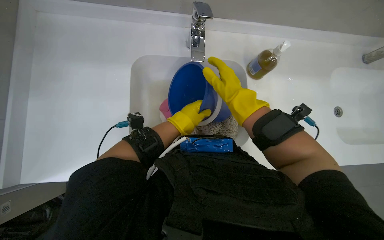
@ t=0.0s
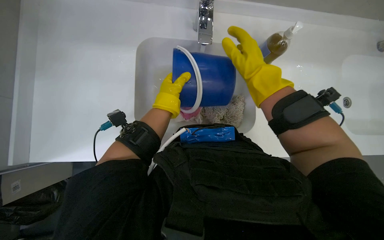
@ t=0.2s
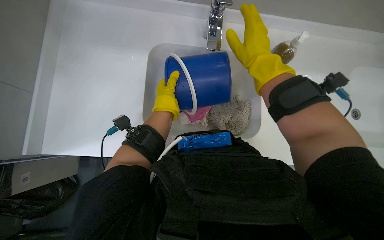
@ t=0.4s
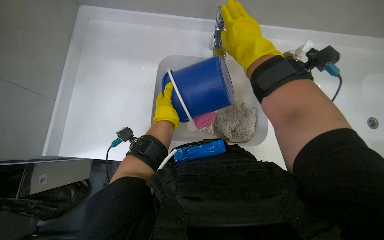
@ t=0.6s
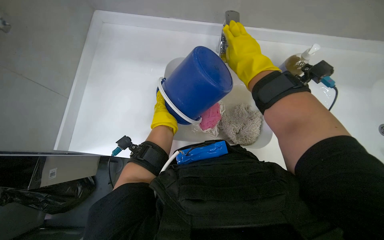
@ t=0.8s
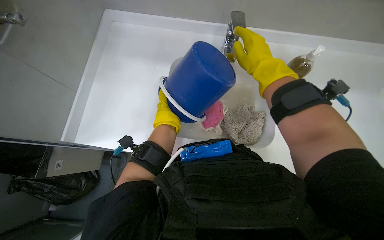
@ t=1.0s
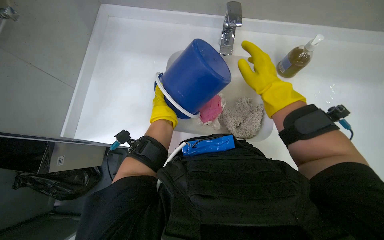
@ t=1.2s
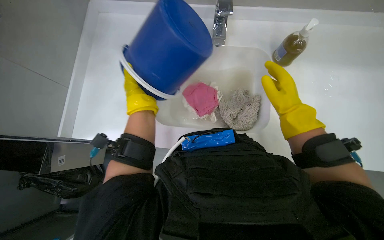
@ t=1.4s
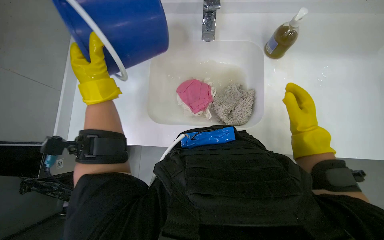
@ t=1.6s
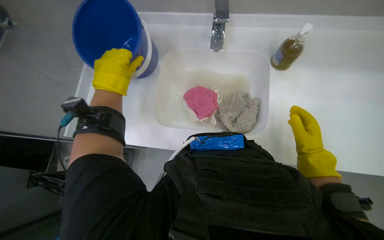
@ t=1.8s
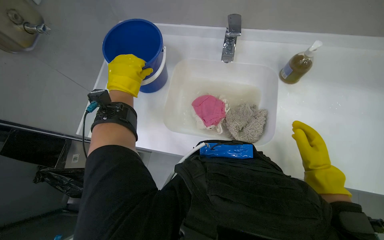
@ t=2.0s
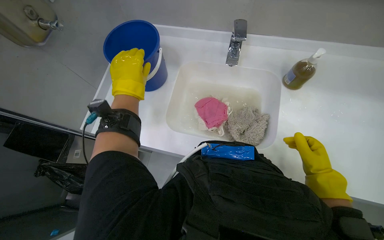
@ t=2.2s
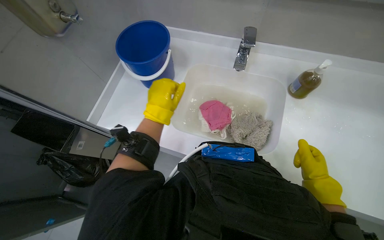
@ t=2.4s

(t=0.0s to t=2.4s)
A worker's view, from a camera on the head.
Job: preparing cleaning supplies.
The whole recording: Preparing cleaning supplies and bucket. The worker puts on gloves, places cloths in a bucket, and empties the water from the bucket into the sink.
t=1.2s - t=2.4s: The left hand shifts approximately 15 cm nearer to the camera, while the right hand heads down the picture and to the right, covering roughly 20 cm.

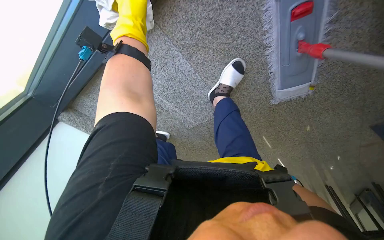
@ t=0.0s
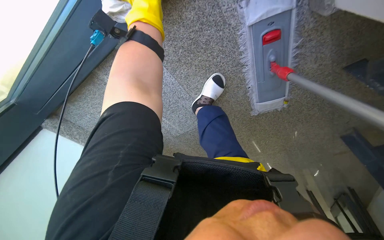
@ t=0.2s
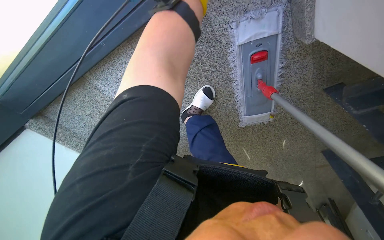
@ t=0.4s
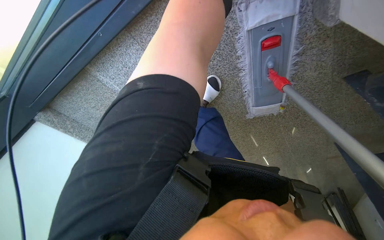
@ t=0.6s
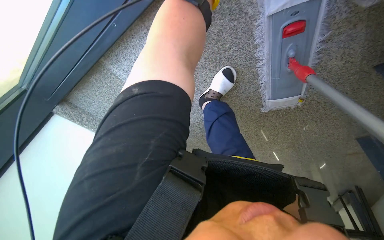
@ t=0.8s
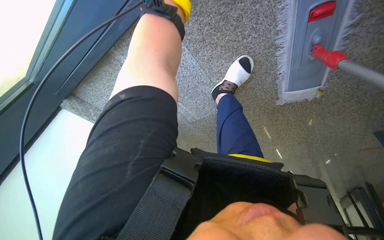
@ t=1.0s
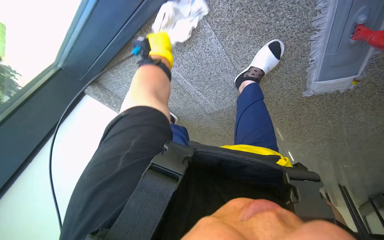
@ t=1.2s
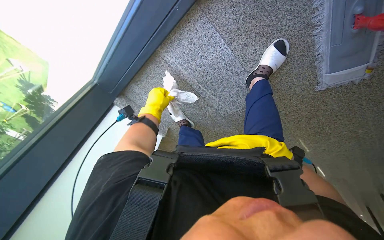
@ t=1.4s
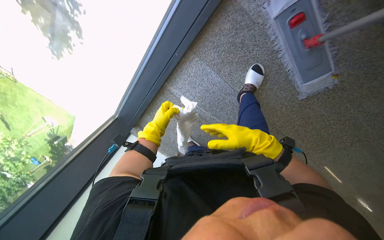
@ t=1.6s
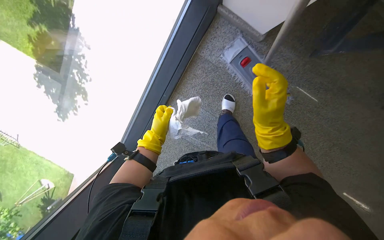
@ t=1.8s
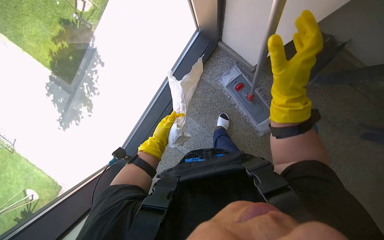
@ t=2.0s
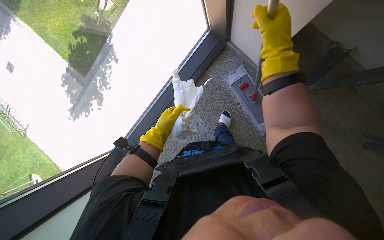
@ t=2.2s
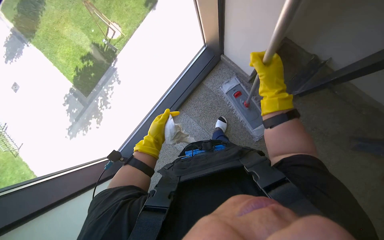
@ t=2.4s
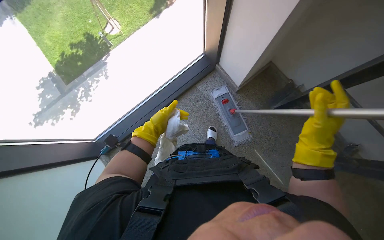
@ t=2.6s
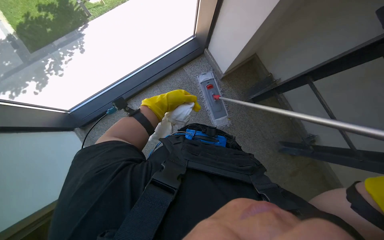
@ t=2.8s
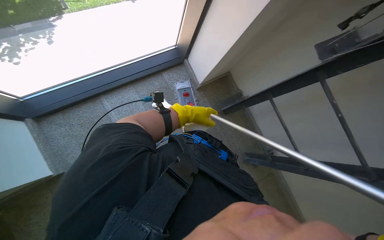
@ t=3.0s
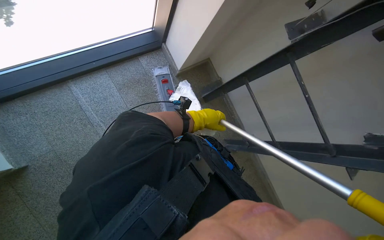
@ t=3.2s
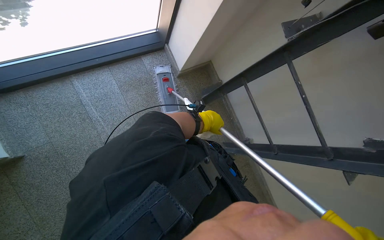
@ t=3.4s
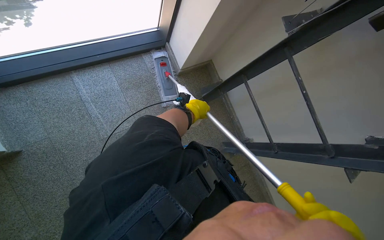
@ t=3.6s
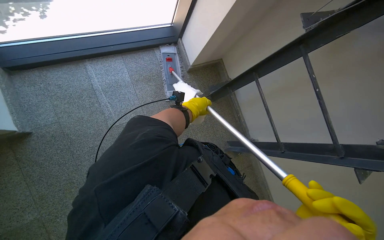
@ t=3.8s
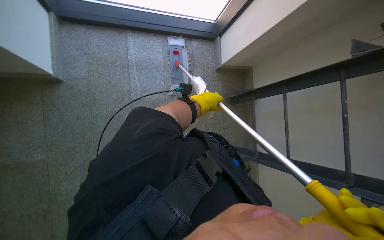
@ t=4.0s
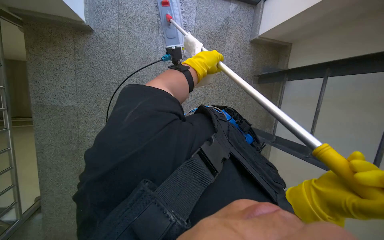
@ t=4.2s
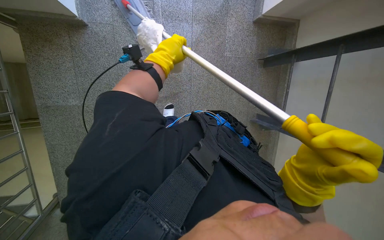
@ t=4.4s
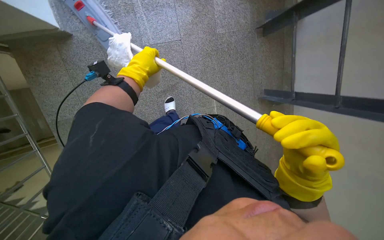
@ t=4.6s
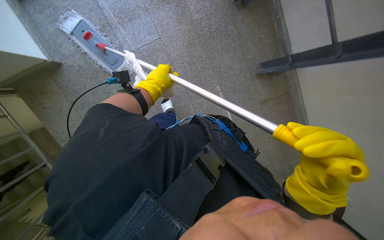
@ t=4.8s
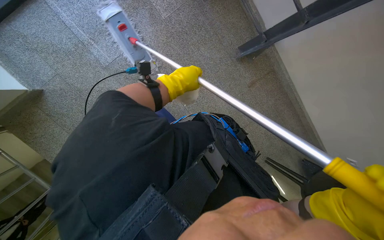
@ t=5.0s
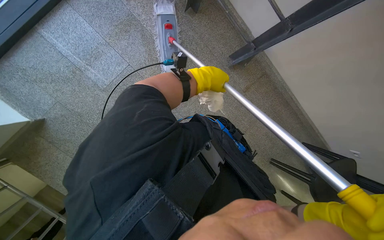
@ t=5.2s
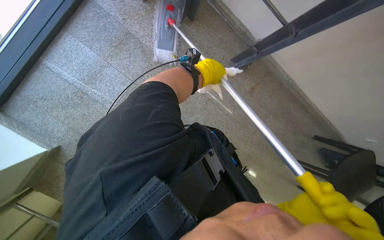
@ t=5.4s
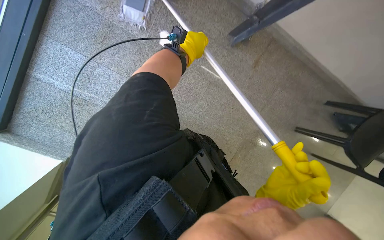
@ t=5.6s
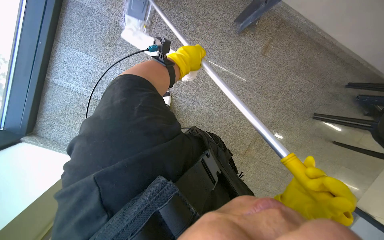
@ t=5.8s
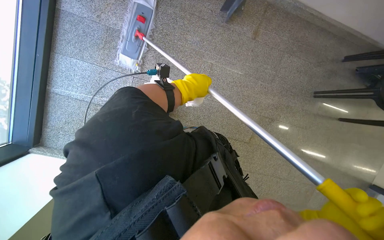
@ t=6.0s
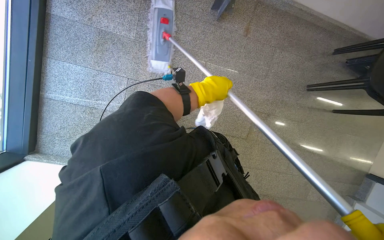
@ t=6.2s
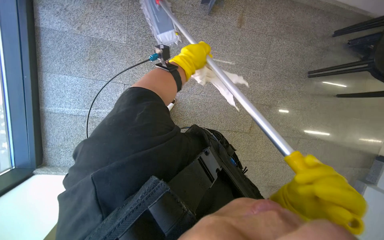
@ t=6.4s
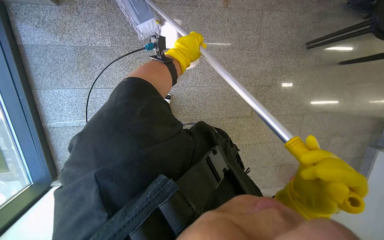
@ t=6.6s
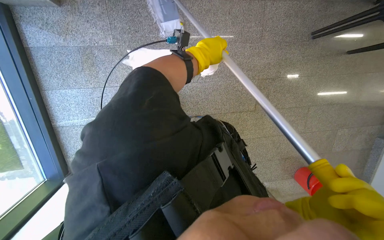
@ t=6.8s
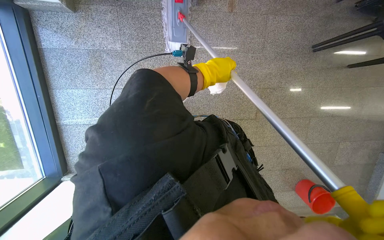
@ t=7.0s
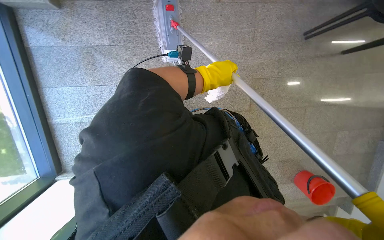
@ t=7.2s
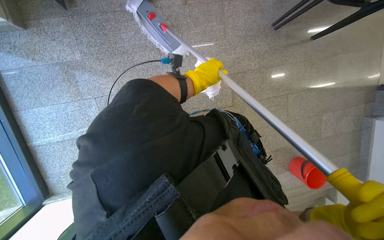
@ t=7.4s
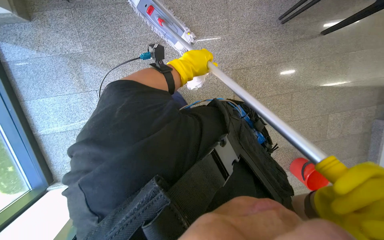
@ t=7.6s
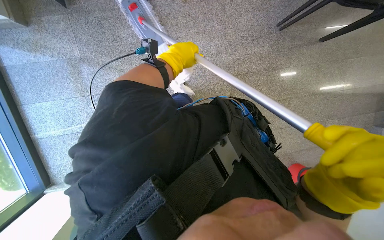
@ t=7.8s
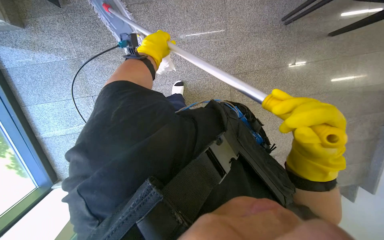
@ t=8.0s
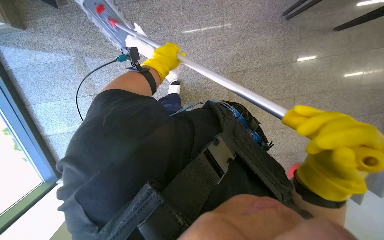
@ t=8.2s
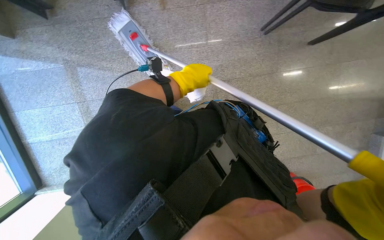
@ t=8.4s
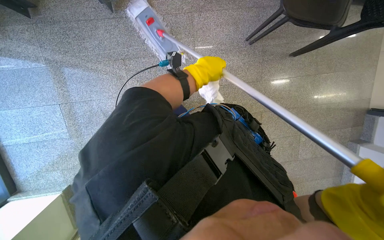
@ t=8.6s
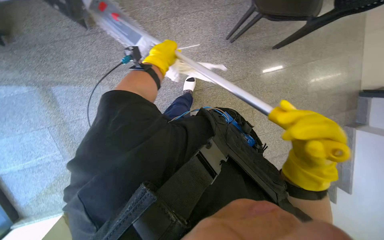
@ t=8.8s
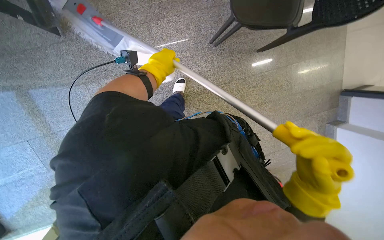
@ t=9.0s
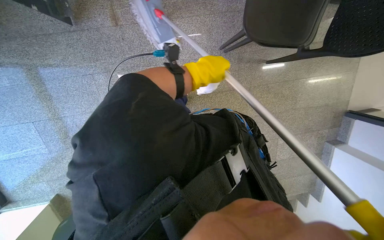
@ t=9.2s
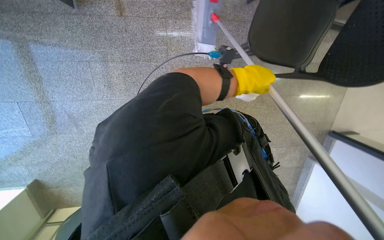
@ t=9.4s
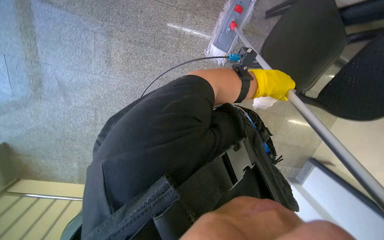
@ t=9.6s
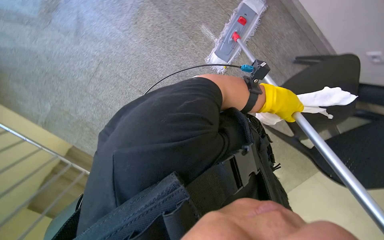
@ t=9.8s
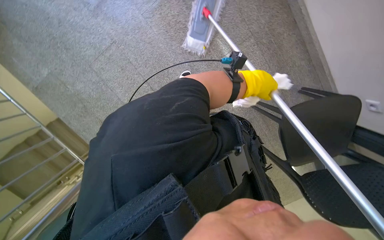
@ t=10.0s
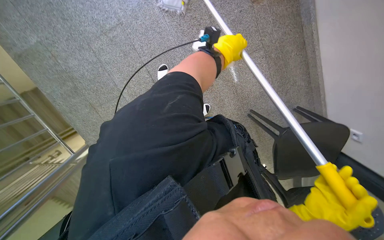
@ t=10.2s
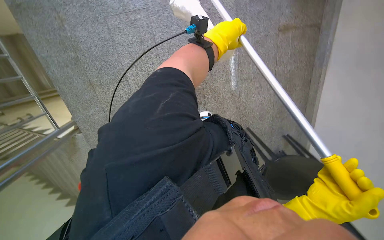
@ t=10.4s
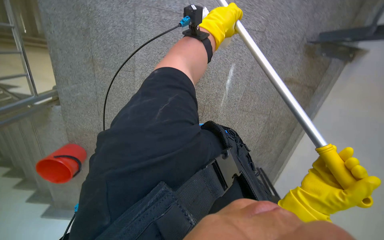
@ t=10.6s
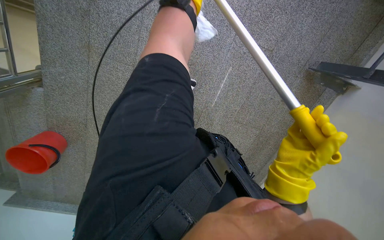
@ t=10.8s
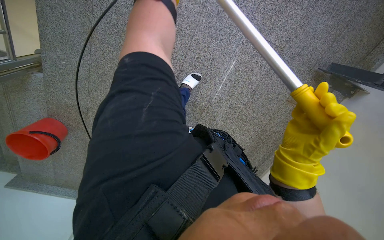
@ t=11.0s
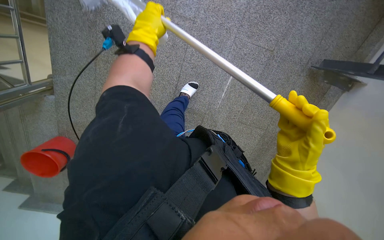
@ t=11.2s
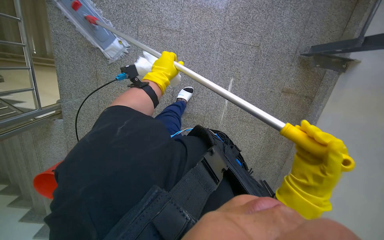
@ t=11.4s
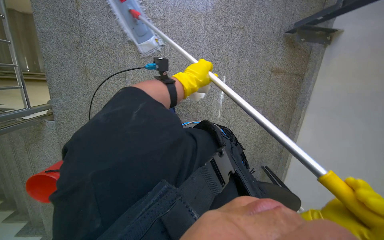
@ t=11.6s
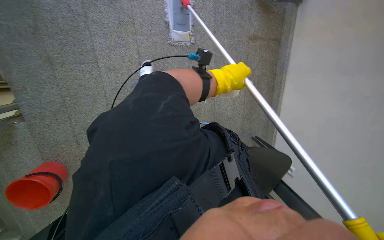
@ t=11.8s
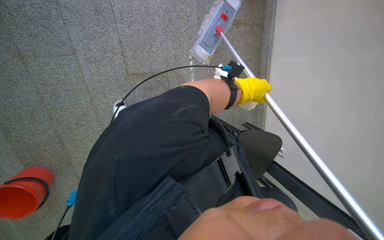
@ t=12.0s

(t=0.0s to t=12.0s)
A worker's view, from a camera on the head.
Job: mopping floor.
The whole recording: Mopping floor. The worker mops the floor with a mop.
t=0.0s - t=1.6s: The view tips upward by about 15 degrees.
t=1.6s - t=3.0s: The head travels about 80 cm. The view pans to the right by about 25 degrees. The view tips upward by approximately 40 degrees.
t=3.0s - t=4.4s: The scene turns some 30 degrees clockwise in the picture.
t=4.4s - t=6.0s: The scene rotates counterclockwise by some 40 degrees.
t=7.6s - t=9.0s: The head travels roughly 60 cm.
t=9.0s - t=10.4s: The scene rotates clockwise by about 50 degrees.
t=10.4s - t=12.0s: The wearer moves roughly 40 cm.

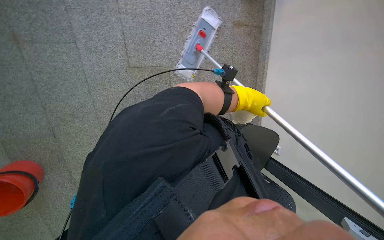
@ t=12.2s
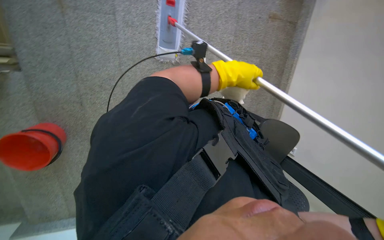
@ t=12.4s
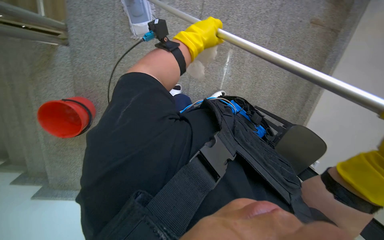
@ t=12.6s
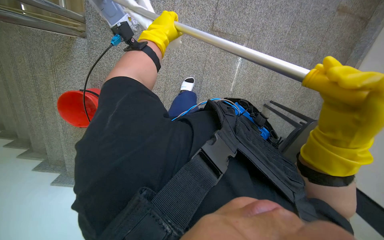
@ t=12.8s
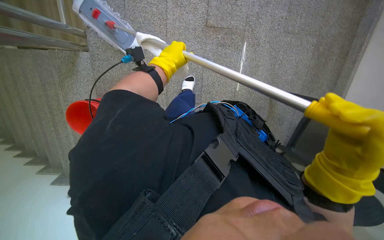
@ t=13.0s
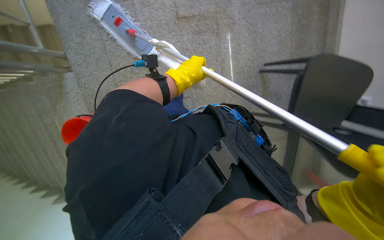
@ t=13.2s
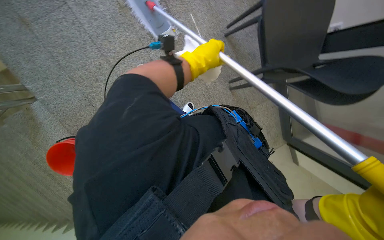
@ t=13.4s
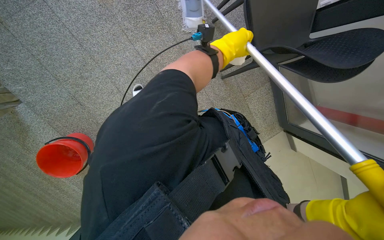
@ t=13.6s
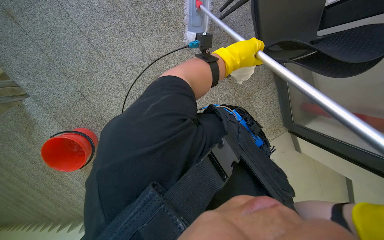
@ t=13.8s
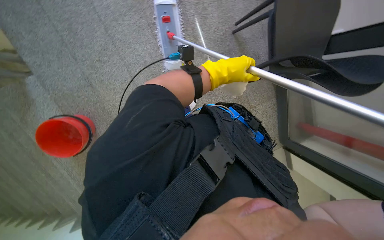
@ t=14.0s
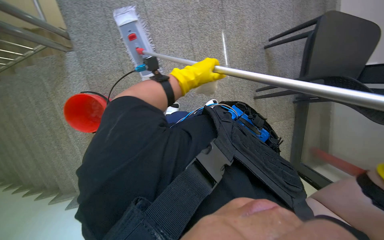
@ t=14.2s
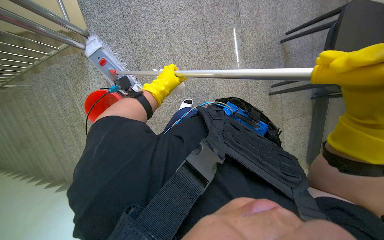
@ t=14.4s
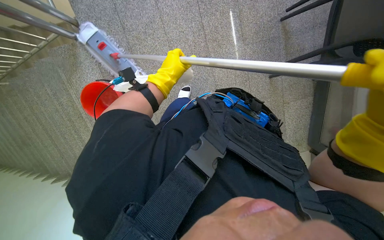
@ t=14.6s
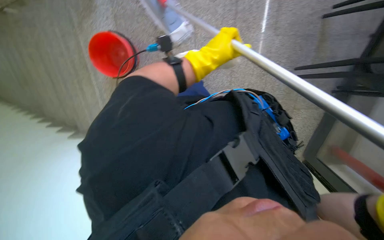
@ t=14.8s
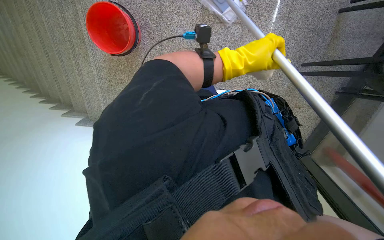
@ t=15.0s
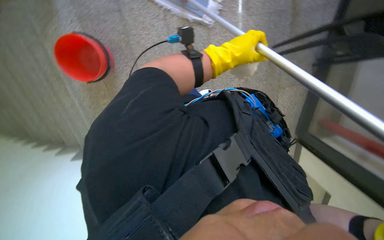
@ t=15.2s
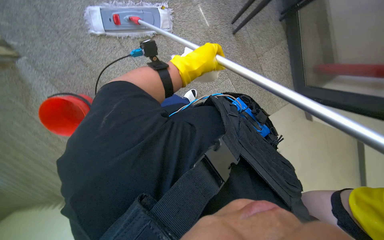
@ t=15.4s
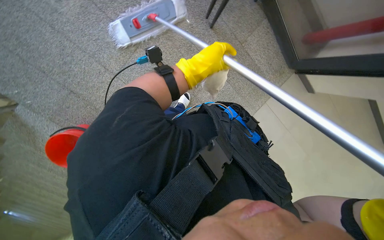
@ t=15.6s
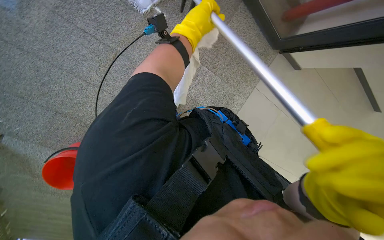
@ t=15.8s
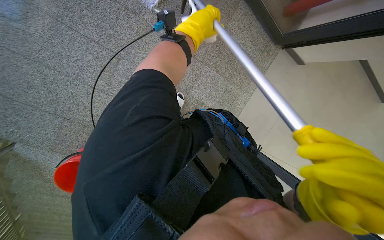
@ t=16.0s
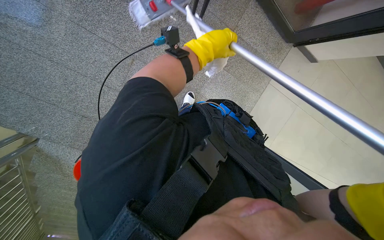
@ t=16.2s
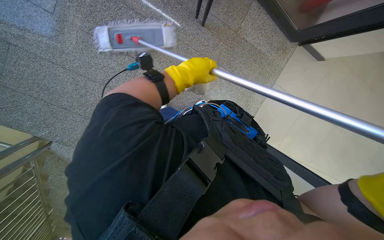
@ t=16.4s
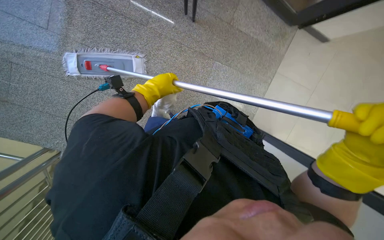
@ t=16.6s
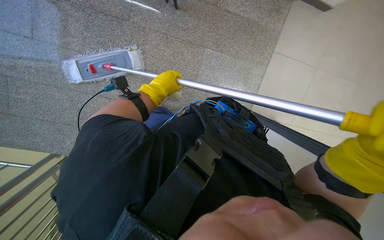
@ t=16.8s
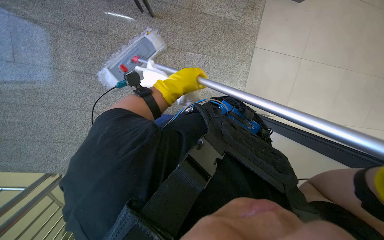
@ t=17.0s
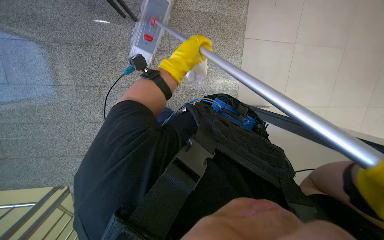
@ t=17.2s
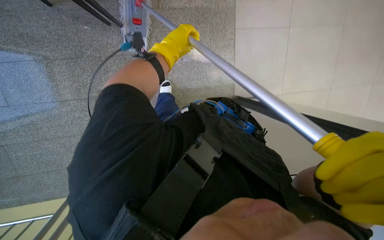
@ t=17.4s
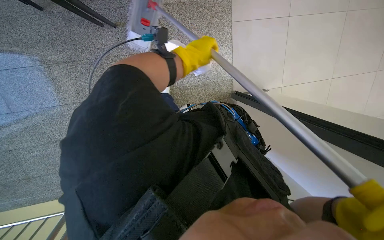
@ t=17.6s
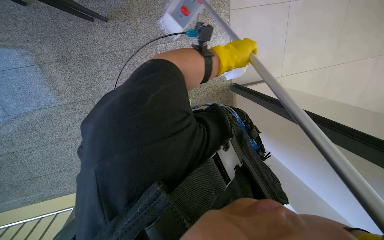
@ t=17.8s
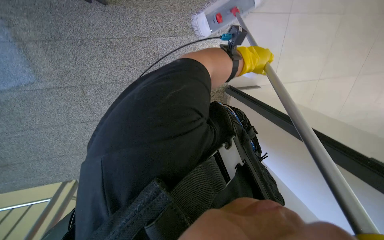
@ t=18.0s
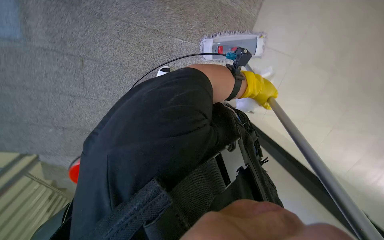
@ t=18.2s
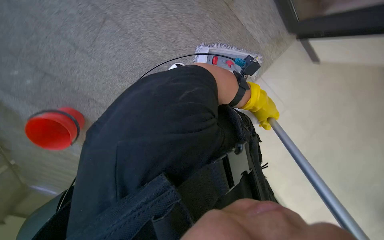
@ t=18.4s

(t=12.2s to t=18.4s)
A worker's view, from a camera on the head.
Job: mopping floor.
The whole recording: Mopping floor. The worker mops the floor with a mop.
t=12.2s - t=13.8s: The wearer's head swings approximately 15 degrees to the left. The view tips downward by some 15 degrees. The left hand goes to the left and returns, approximately 60 cm each way.
t=13.8s - t=15.4s: The left hand swings left and right, approximately 20 cm each way, with 2 reversals.
